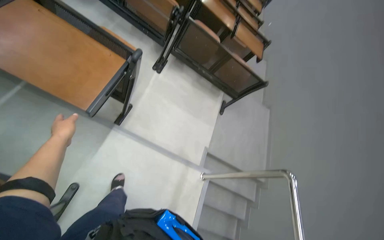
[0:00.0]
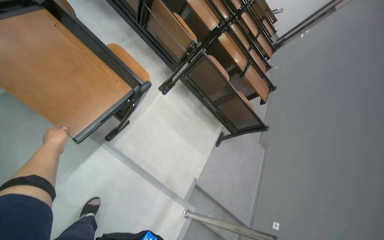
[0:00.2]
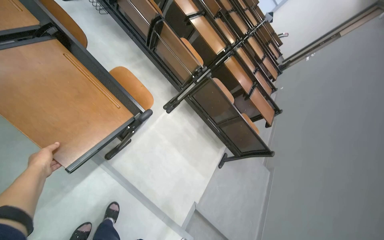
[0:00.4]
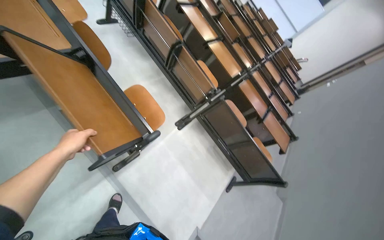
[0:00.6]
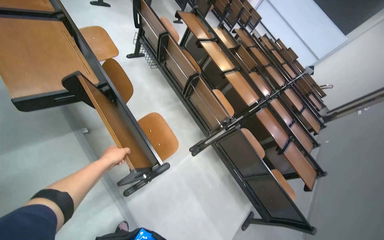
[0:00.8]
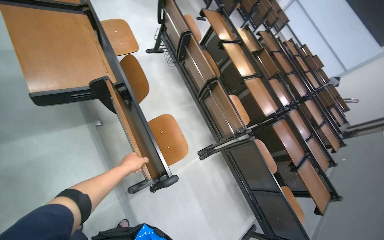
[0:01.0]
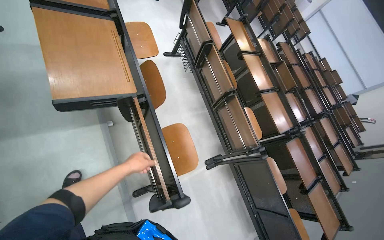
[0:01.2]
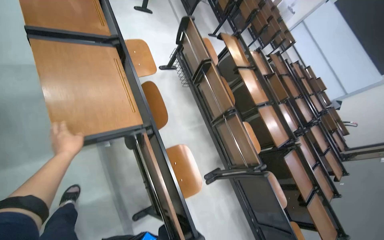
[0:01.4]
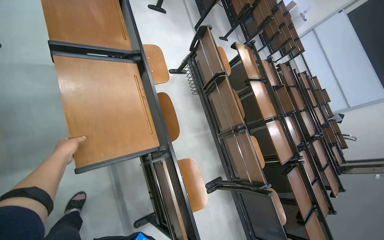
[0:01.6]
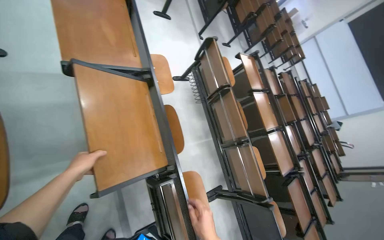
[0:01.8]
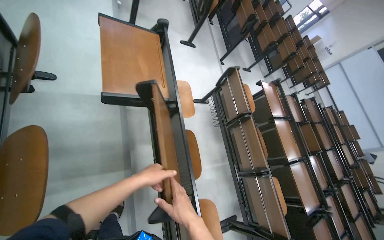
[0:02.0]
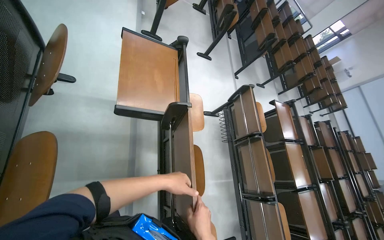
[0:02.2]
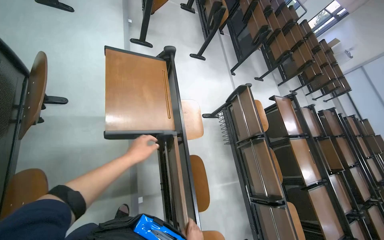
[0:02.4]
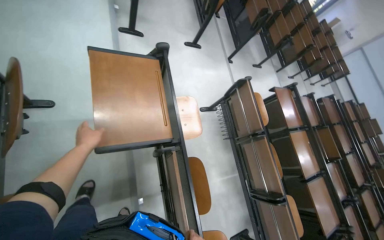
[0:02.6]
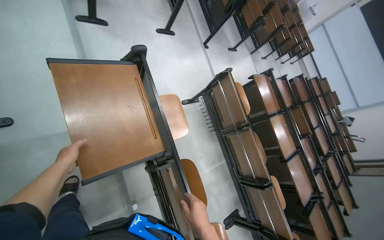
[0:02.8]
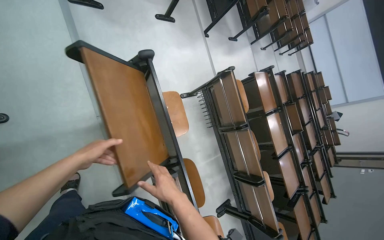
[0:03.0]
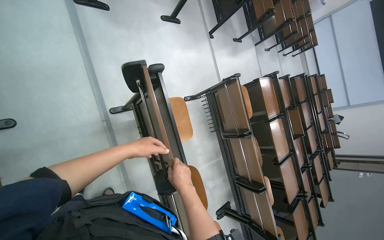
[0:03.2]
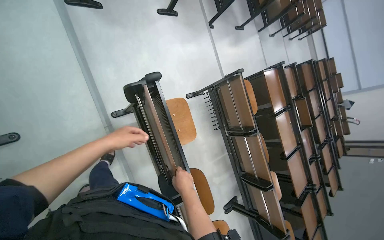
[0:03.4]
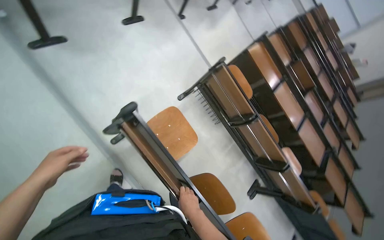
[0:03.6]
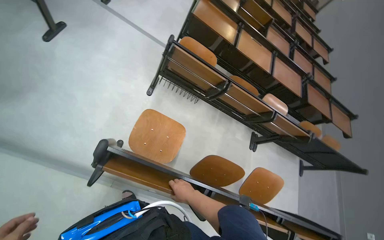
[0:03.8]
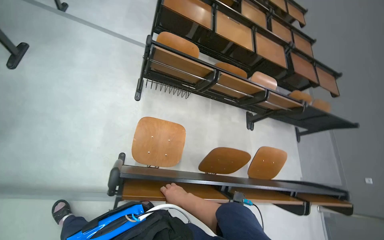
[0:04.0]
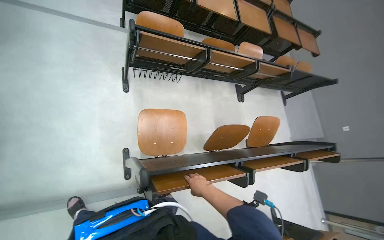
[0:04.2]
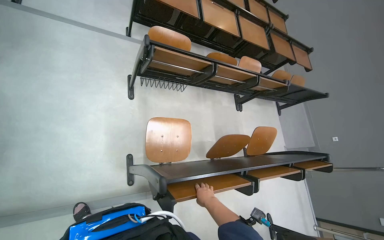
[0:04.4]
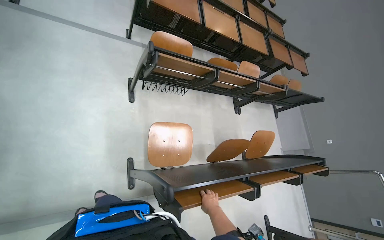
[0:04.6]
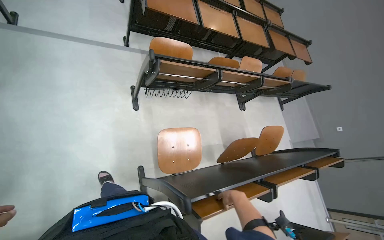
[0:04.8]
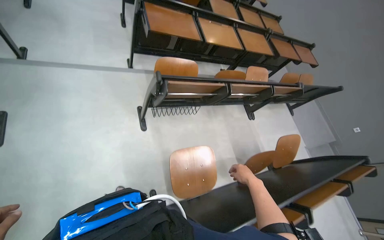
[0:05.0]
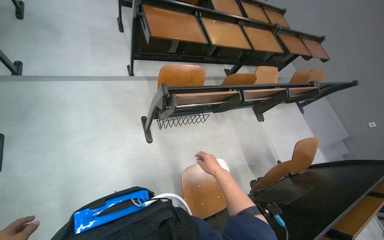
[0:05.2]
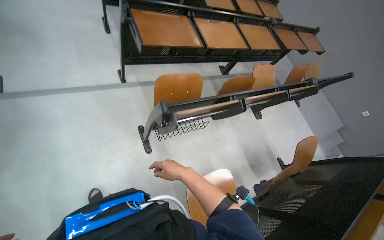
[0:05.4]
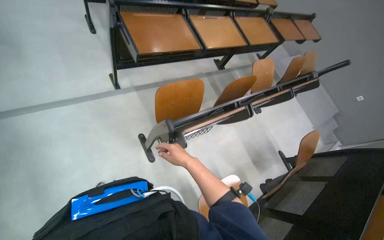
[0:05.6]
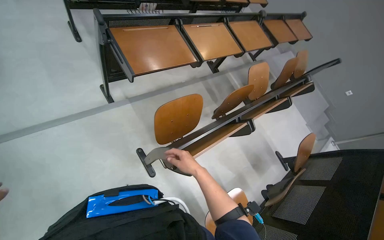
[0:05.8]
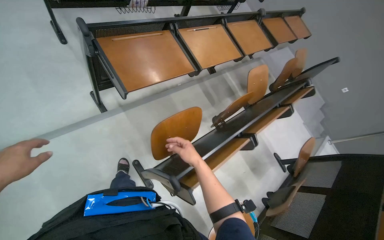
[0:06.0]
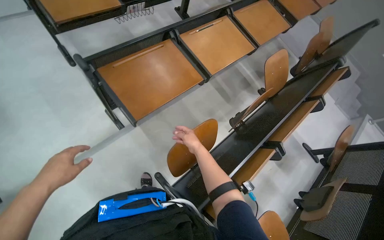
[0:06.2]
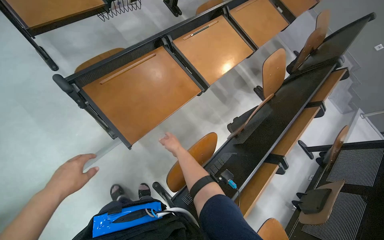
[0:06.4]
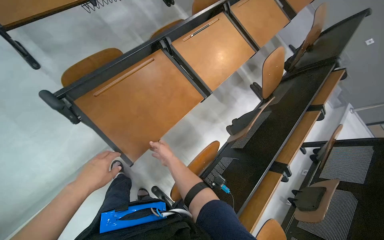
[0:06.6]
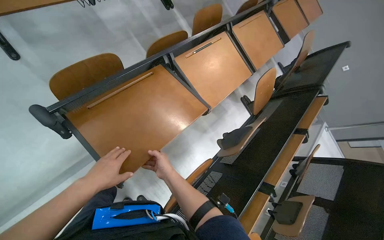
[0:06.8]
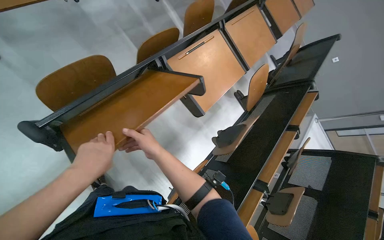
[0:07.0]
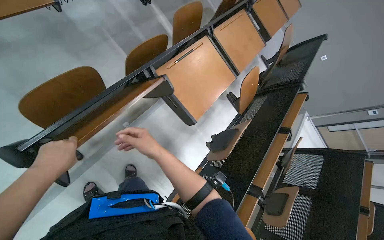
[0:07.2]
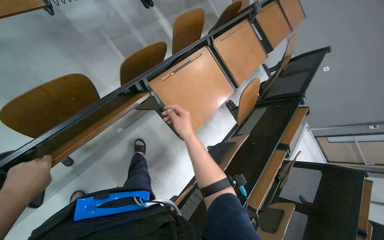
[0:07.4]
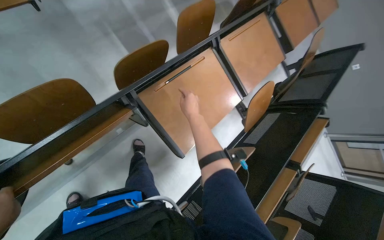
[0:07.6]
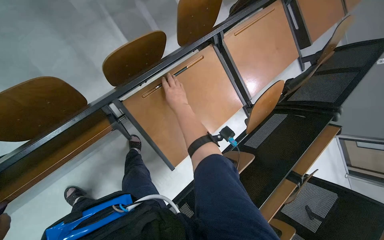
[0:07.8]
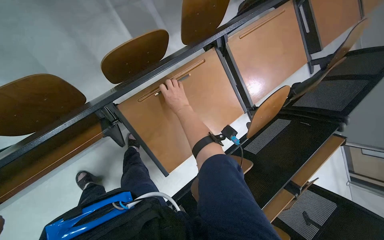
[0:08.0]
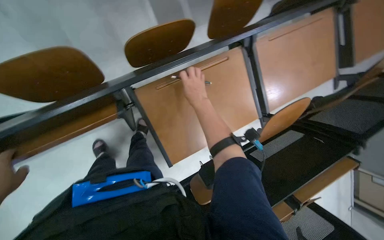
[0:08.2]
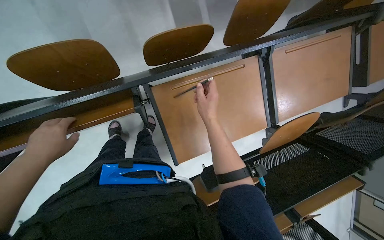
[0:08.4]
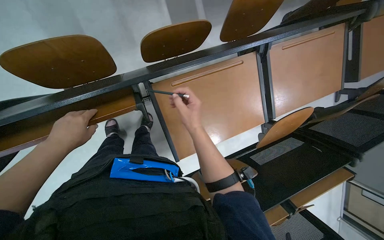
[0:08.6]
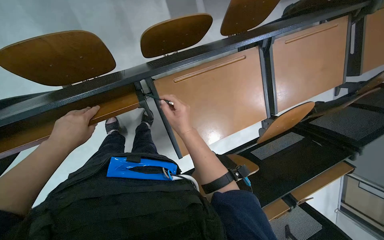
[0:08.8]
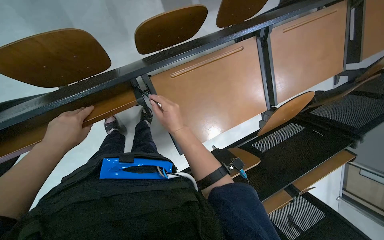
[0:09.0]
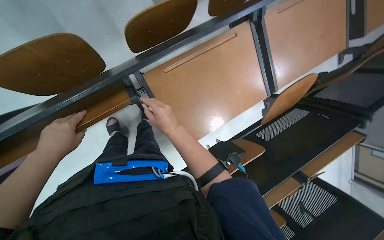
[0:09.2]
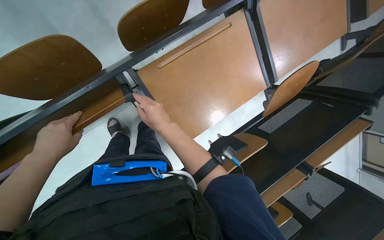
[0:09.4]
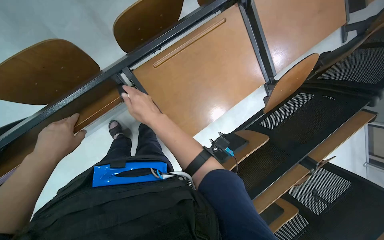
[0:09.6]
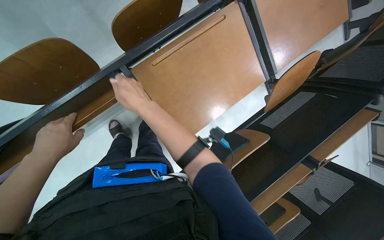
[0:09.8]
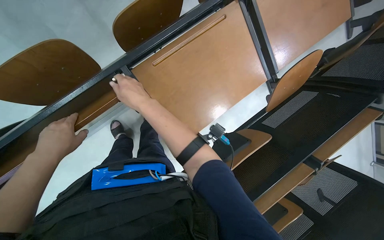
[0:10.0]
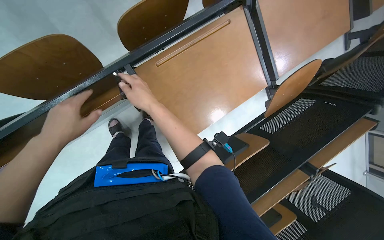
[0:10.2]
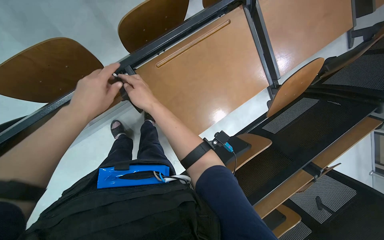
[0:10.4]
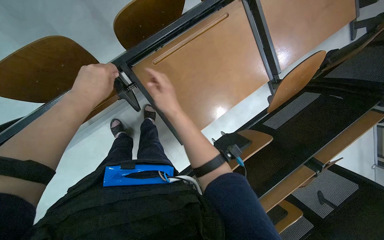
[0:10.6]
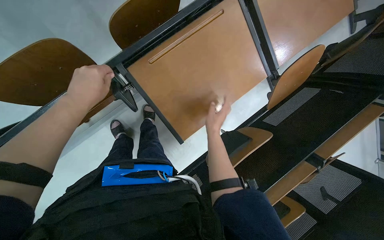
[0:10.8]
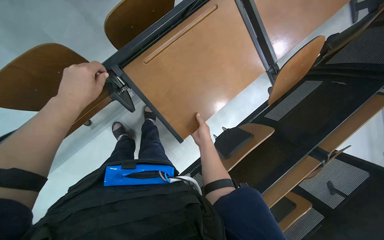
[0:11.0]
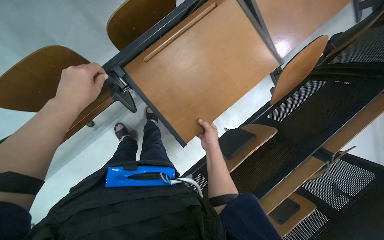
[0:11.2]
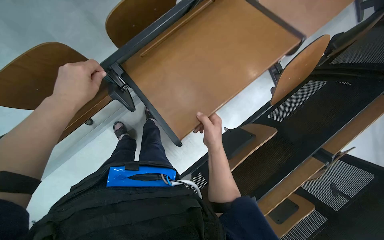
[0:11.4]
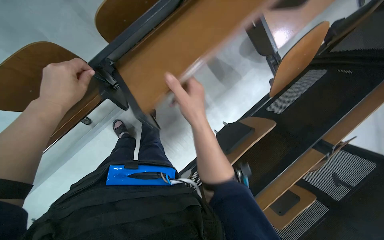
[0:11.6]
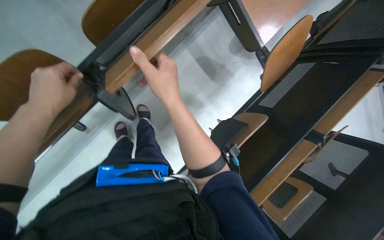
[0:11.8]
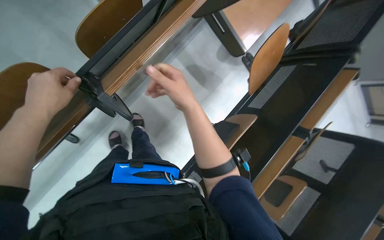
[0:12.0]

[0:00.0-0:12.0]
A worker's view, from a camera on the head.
Job: organizing items.
The whole recording: Setting up desks in lecture hall. The worker pulls down foldable desks and places items on them.
0:00.0 to 0:01.6: The head travels some 70 cm. The head turns to the left by approximately 40 degrees. The wearer looks approximately 25 degrees further upward.
0:01.6 to 0:03.0: The camera is carried roughly 70 cm.
0:03.0 to 0:04.4: The camera travels about 70 cm. The camera pitches downward, by some 25 degrees. The scene turns some 65 degrees counterclockwise in the picture.
0:04.4 to 0:06.0: The camera travels approximately 1 m. The scene turns about 25 degrees counterclockwise in the picture.
0:06.0 to 0:07.6: The wearer moves some 90 cm. The view tips downward by approximately 15 degrees.
0:07.6 to 0:09.0: The camera pitches downward, by roughly 15 degrees.
0:09.0 to 0:10.4: The left hand moves to the right and up the picture, approximately 15 cm.
0:10.4 to 0:12.0: The right hand moves to the right, some 20 cm, and moves about 15 cm farther from the camera and comes back.

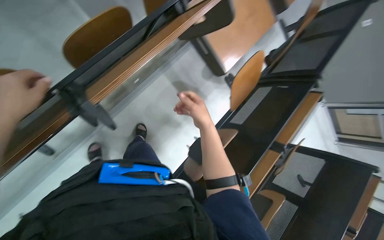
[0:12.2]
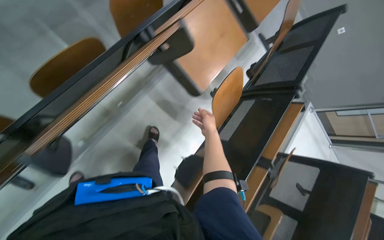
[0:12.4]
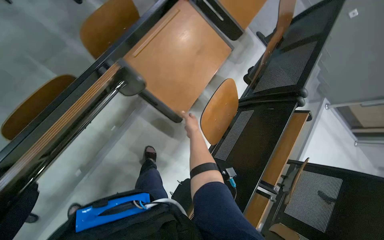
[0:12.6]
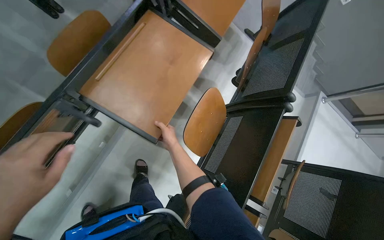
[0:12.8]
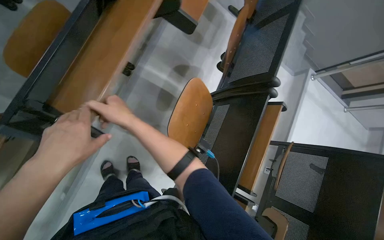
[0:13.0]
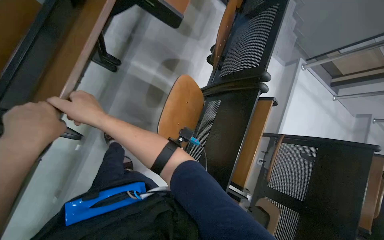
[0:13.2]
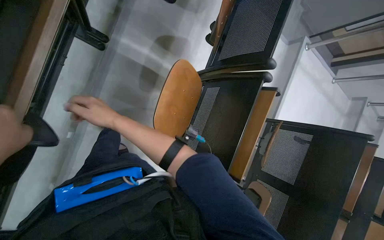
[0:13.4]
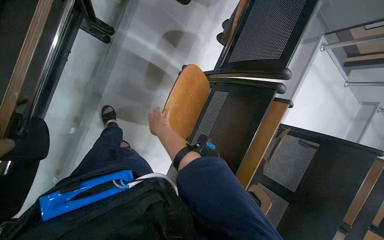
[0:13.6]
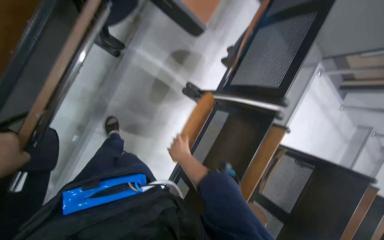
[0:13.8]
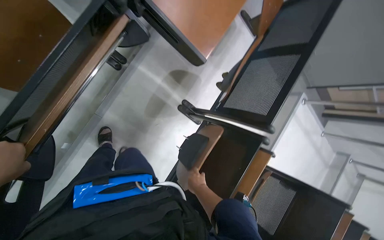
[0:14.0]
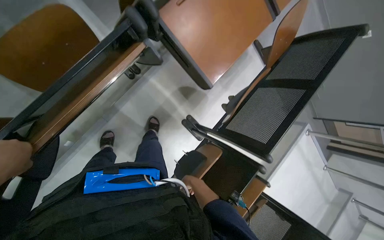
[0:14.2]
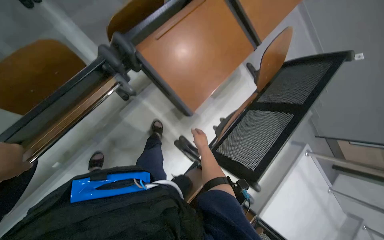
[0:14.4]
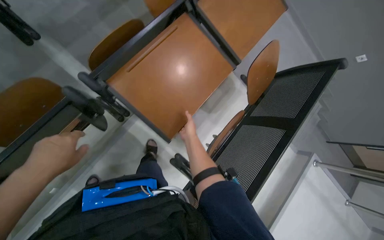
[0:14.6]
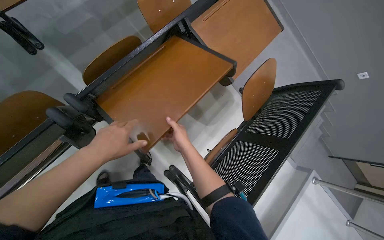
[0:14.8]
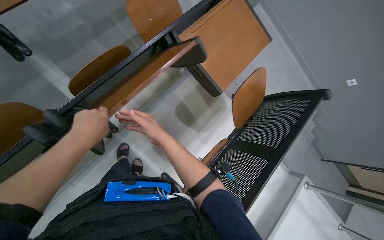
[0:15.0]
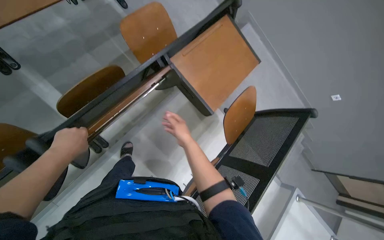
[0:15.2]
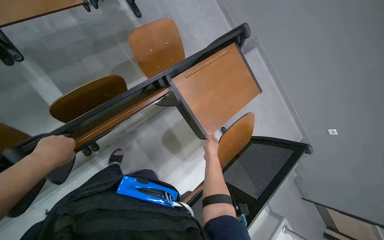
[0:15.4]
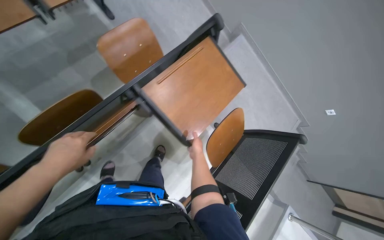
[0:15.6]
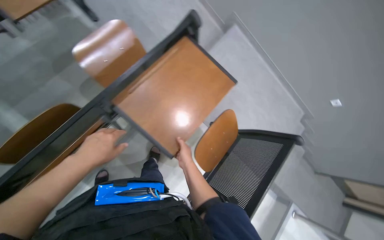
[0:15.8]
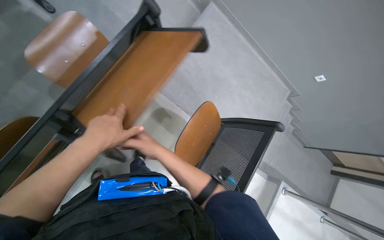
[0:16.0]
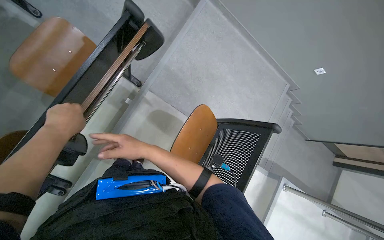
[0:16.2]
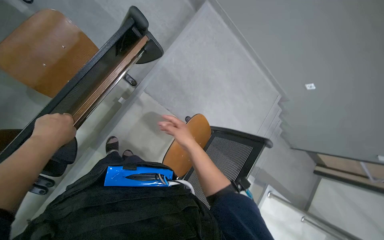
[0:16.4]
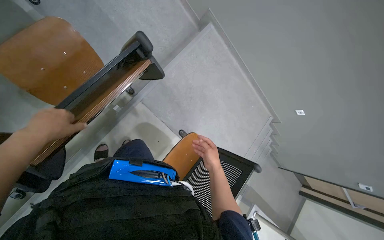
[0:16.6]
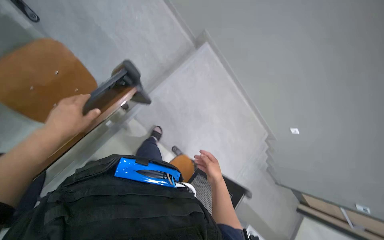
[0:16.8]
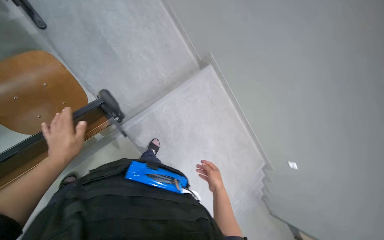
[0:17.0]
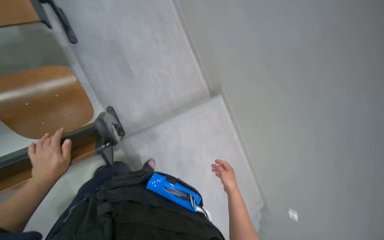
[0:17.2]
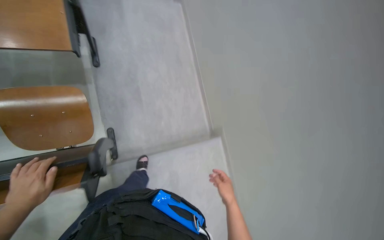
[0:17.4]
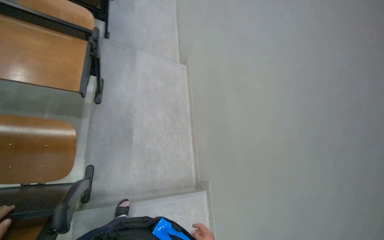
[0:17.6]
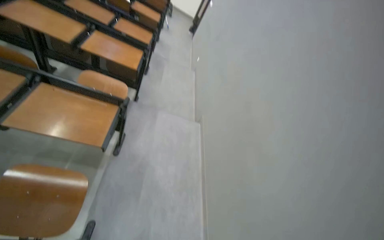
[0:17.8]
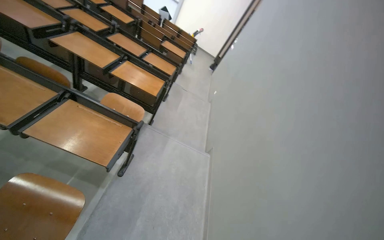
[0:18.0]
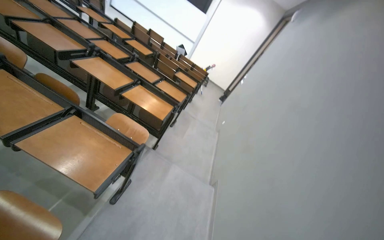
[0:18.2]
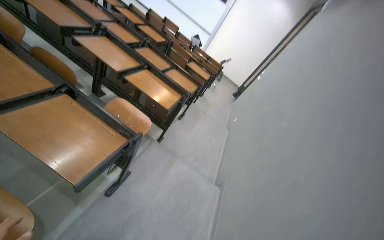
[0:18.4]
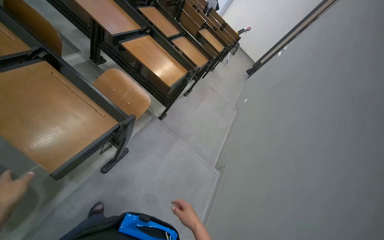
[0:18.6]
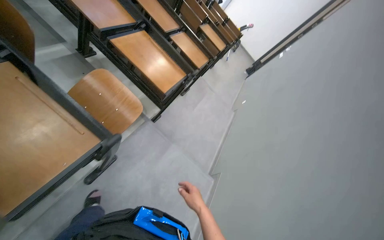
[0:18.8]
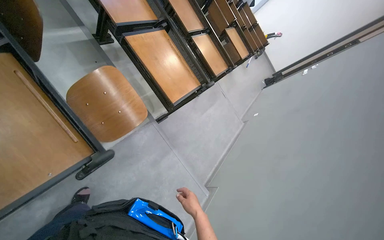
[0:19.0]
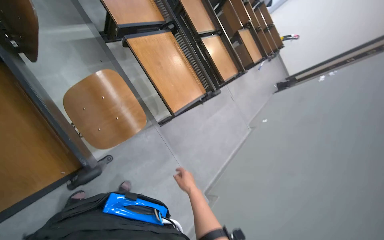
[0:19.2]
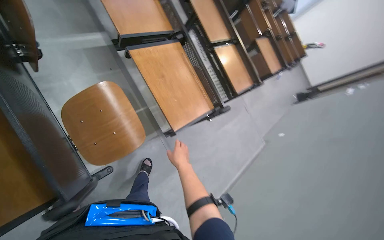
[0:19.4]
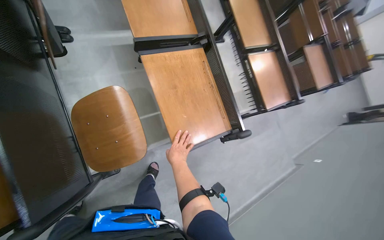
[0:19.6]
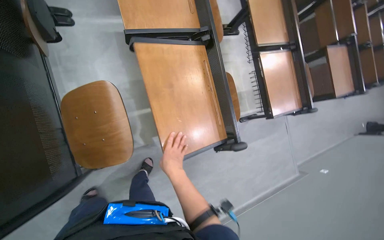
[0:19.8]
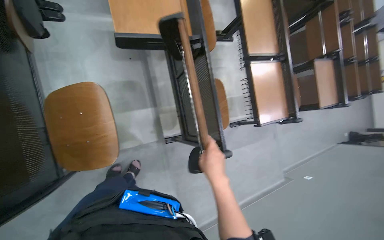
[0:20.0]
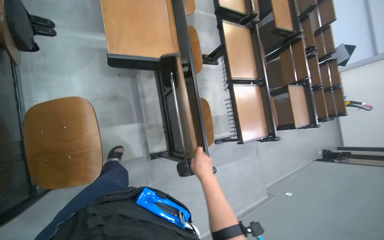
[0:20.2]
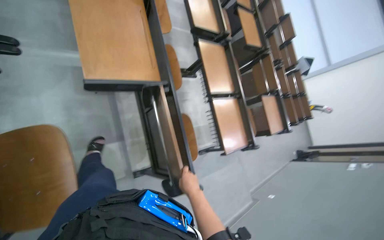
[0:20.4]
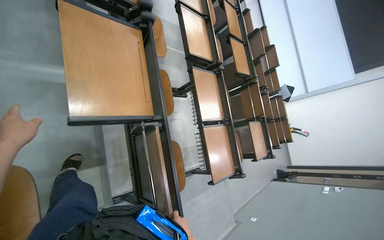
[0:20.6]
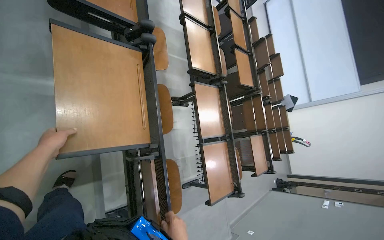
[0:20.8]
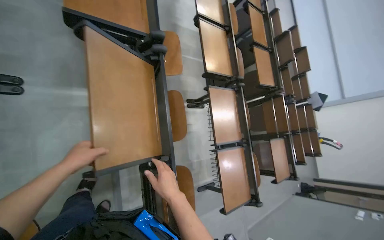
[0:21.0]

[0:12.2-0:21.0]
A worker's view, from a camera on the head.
Job: organizing items.
The whole recording: Setting up desks in lecture hall. The worker pulls down foldable desks and places items on them.
0:12.2 to 0:13.6: The wearer moves approximately 70 cm. The view tilts about 15 degrees downward.
0:13.6 to 0:15.2: The head travels some 60 cm. The camera pitches upward, by some 25 degrees.
0:15.2 to 0:16.6: The camera travels about 60 cm.
0:16.6 to 0:18.0: The wearer moves some 50 cm. The wearer looks roughly 75 degrees further upward. Everything in view rotates roughly 50 degrees clockwise.
0:18.0 to 0:19.6: The camera travels approximately 1 m. The wearer looks approximately 55 degrees further to the left.
0:19.6 to 0:21.0: The wearer moves approximately 50 cm.
